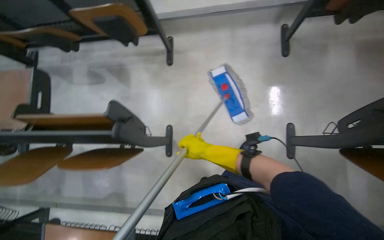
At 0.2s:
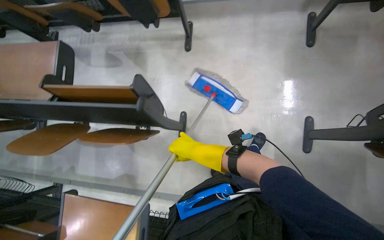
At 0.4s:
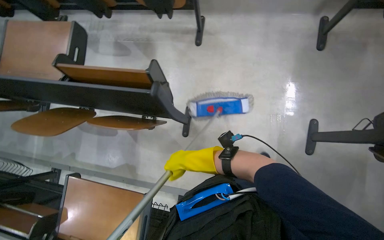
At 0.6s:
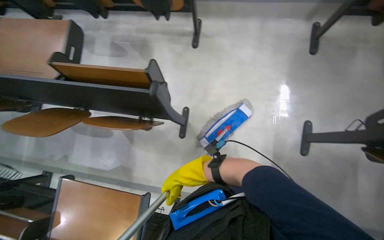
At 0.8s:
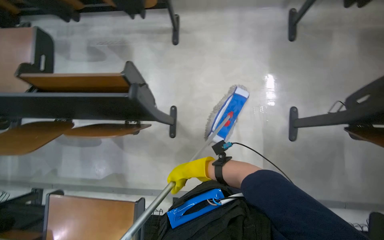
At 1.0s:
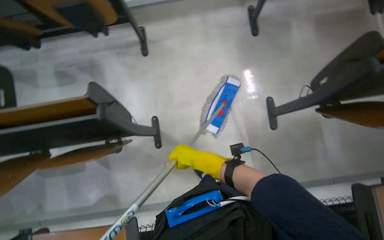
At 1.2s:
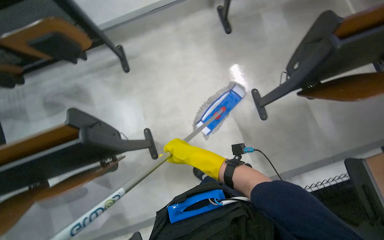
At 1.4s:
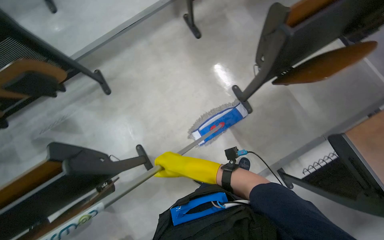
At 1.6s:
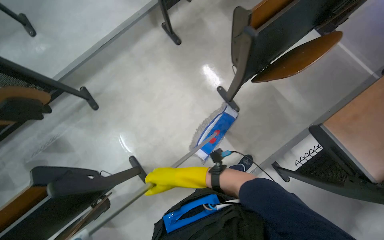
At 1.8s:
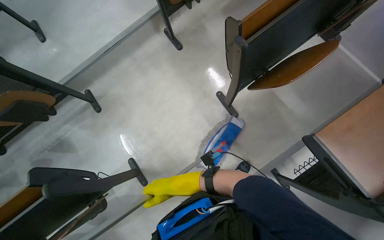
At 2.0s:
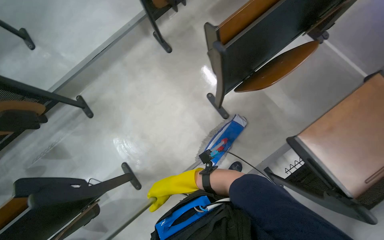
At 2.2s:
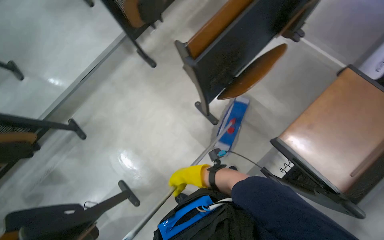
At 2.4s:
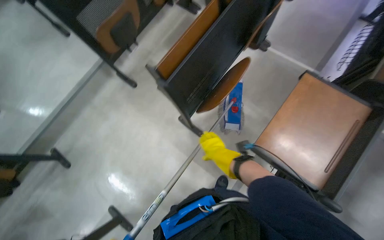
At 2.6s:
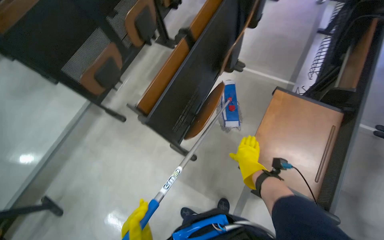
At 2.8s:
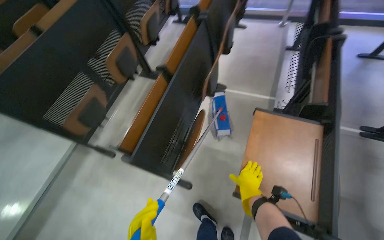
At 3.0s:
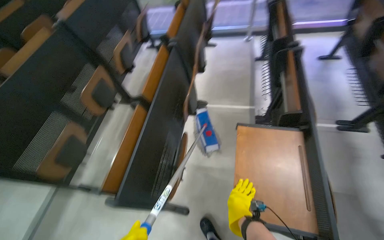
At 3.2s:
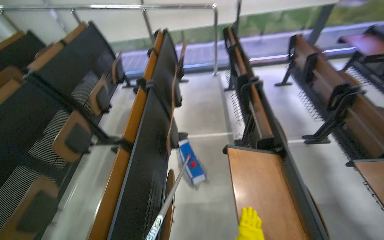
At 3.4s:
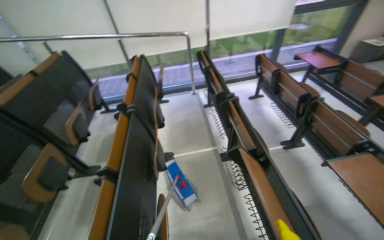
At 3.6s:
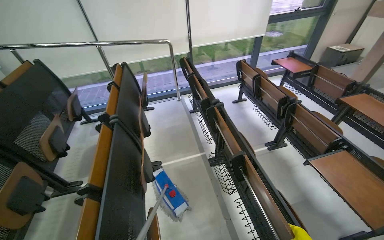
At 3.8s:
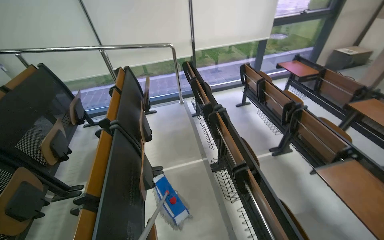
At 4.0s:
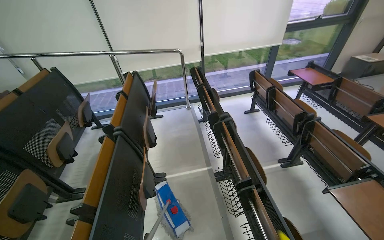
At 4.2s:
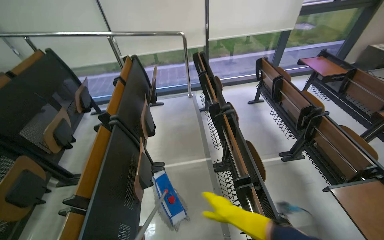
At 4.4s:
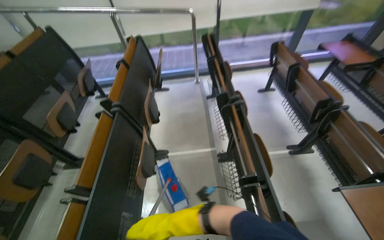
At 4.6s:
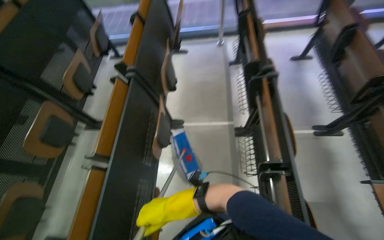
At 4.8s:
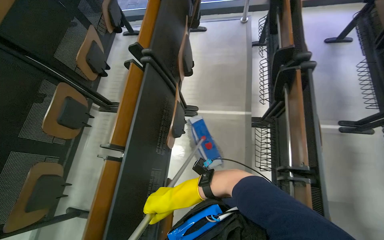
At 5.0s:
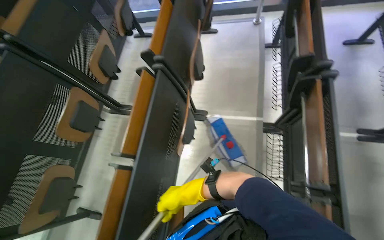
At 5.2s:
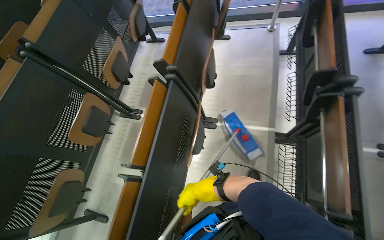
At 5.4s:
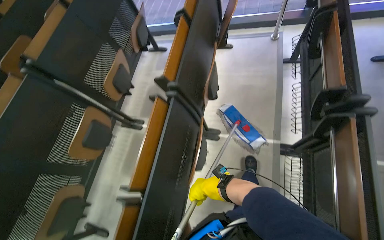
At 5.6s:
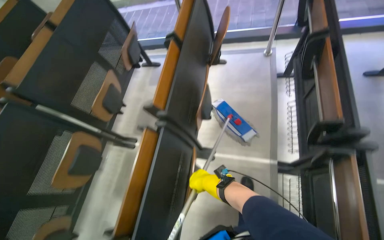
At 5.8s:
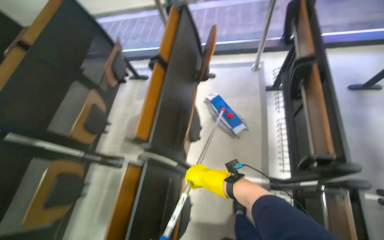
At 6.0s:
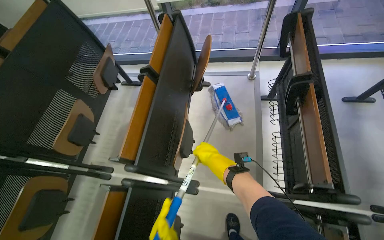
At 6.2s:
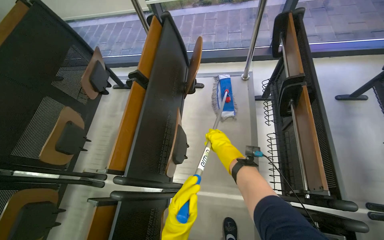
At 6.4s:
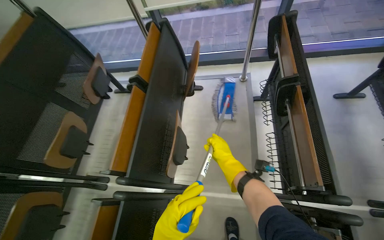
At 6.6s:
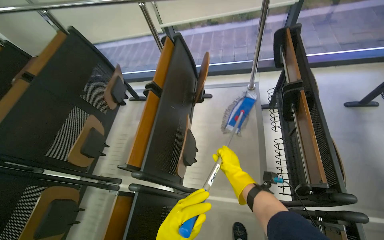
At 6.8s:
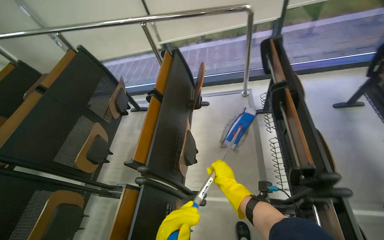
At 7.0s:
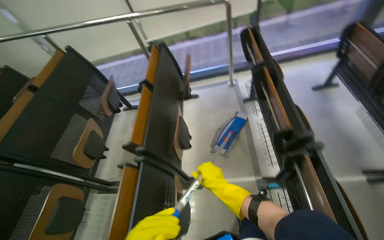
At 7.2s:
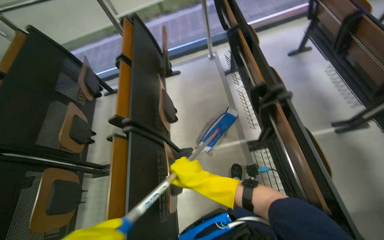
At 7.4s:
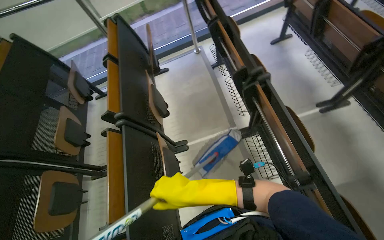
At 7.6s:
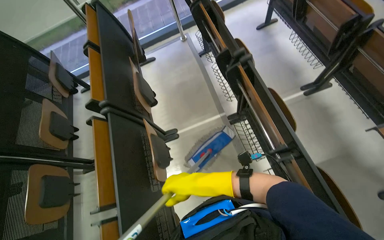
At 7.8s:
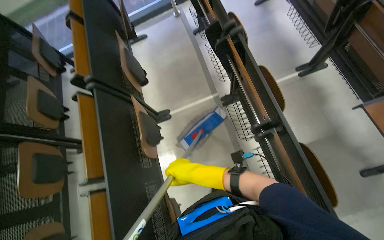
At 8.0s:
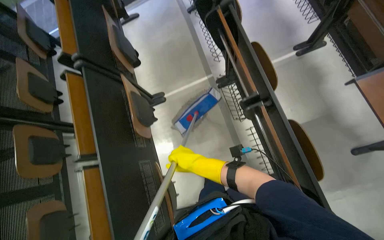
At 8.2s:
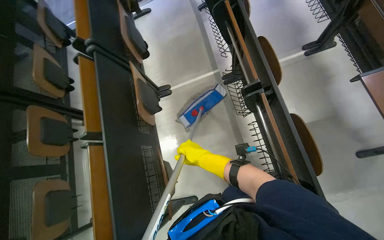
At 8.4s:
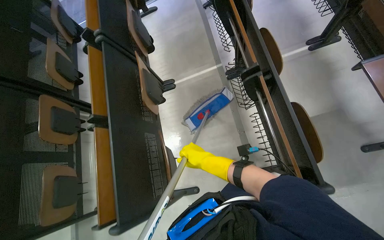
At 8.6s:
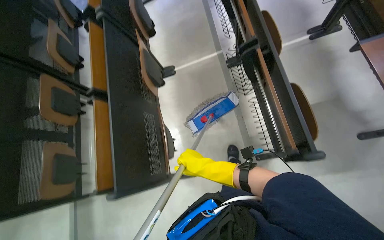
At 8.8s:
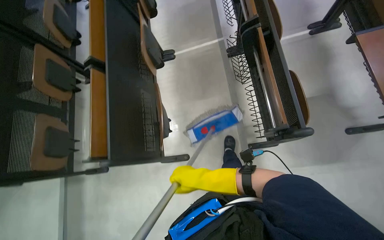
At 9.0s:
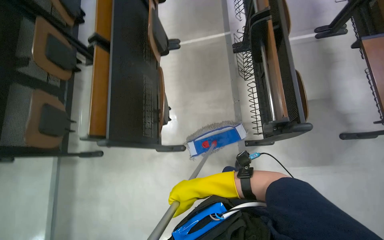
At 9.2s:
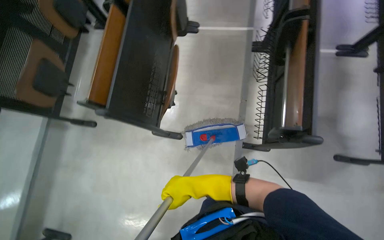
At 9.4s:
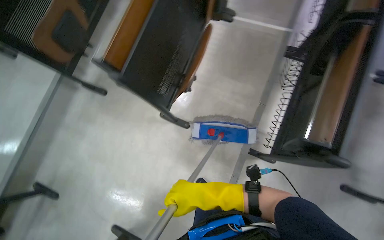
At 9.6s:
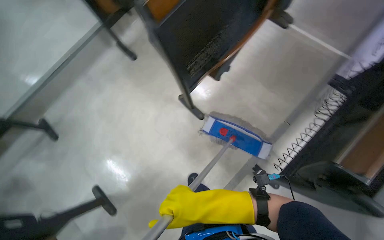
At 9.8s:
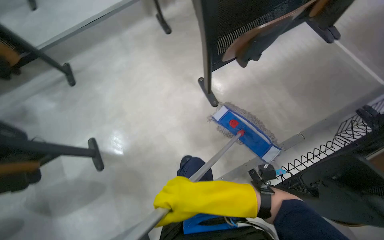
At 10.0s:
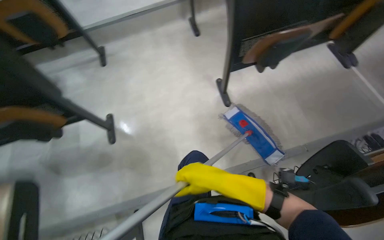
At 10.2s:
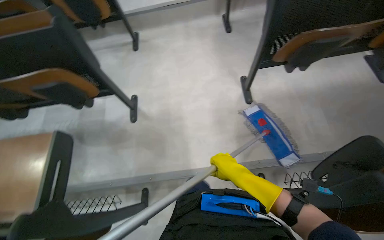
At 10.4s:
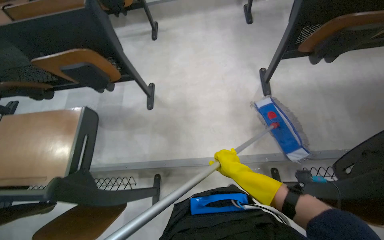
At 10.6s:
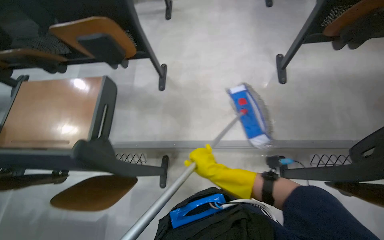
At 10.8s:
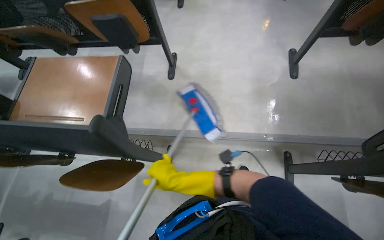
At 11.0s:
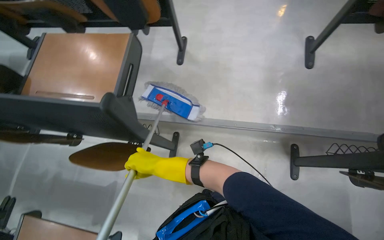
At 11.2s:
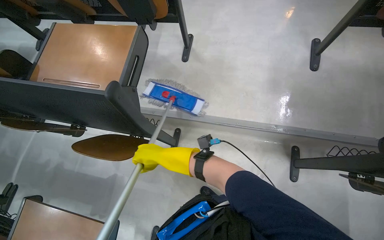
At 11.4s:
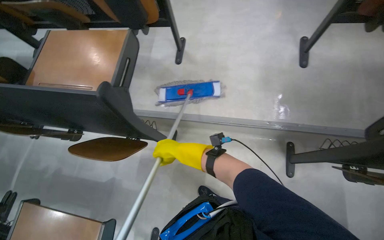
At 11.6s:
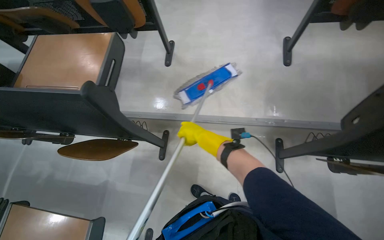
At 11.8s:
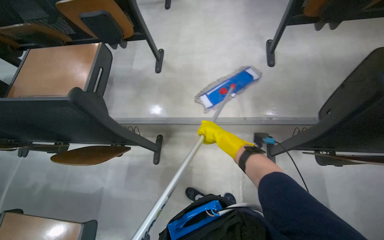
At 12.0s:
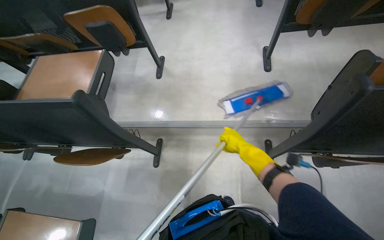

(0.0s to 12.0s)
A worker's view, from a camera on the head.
Job: mopping floor.
The whole recording: Mopping classroom floor. The worker prepares the mop and mops the classroom floor.
0.0s - 1.6s: The scene turns about 40 degrees counterclockwise in the picture.
1.6s - 3.0s: The camera is carried roughly 60 cm. The view tips upward by about 25 degrees. The scene rotates counterclockwise by approximately 40 degrees.
4.4s - 6.0s: The head travels about 80 cm. The view tilts some 15 degrees downward.
6.0s - 7.6s: The camera is carried about 60 cm.
7.6s - 9.0s: The camera travels approximately 60 cm.
9.0s - 10.4s: The camera is carried some 50 cm. The wearer looks roughly 90 degrees further to the left.
10.4s - 12.0s: The right hand moves some 40 cm to the left and comes back.

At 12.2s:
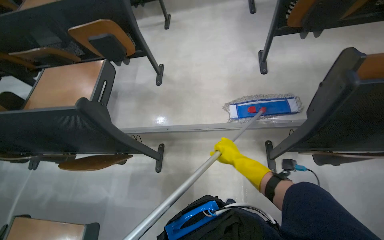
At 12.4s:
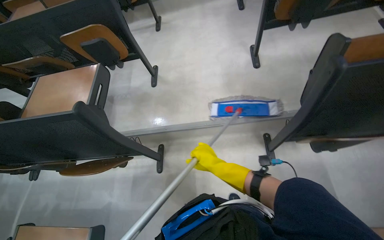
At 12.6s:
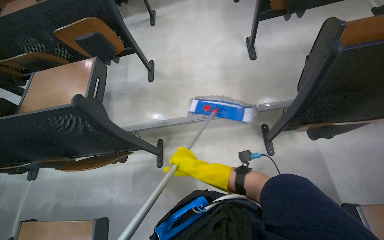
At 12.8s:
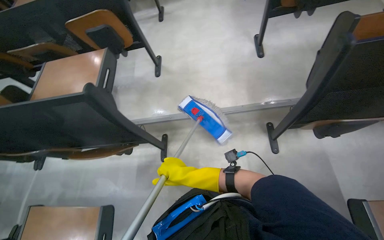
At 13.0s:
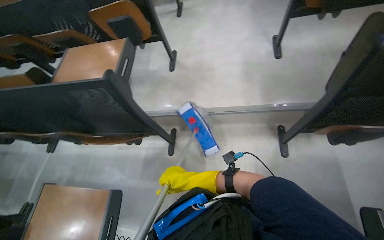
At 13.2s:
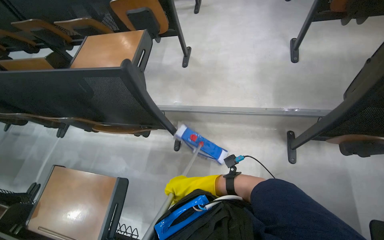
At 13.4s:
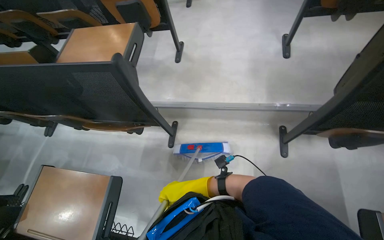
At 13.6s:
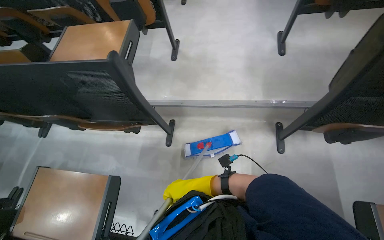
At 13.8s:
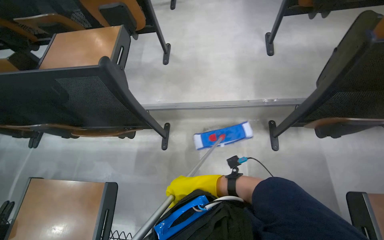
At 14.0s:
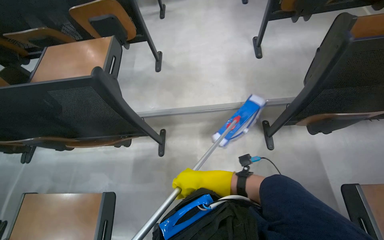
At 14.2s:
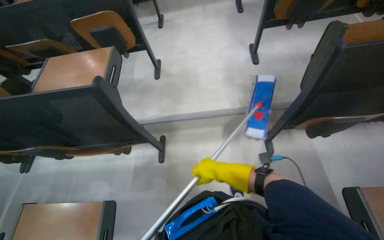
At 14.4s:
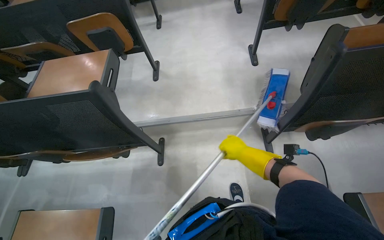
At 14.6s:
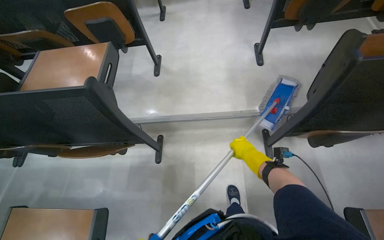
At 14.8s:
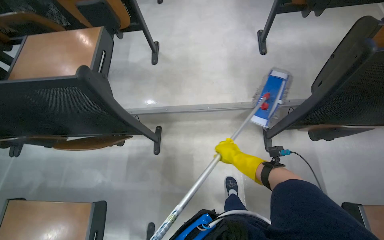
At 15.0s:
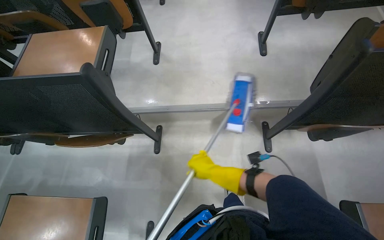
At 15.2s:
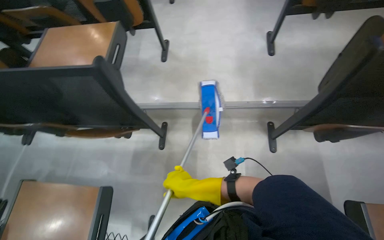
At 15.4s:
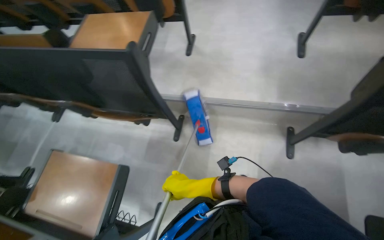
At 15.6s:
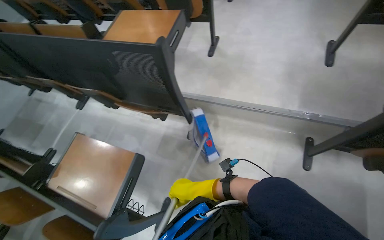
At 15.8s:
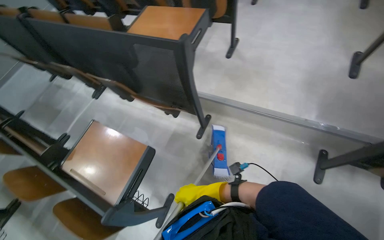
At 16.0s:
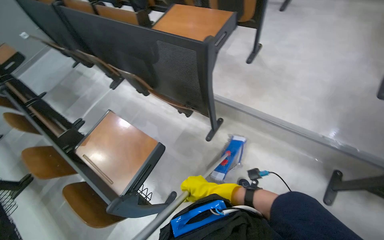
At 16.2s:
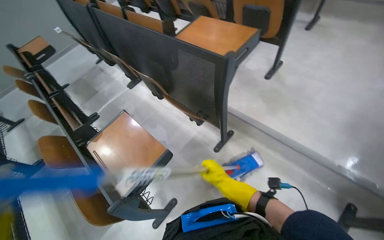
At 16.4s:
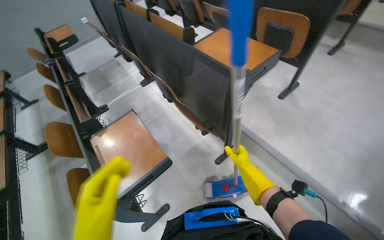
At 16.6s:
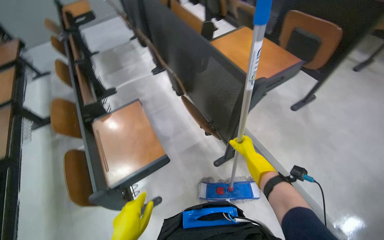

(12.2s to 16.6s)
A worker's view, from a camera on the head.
Job: mopping floor.
The whole recording: Mopping classroom floor. The worker prepares the mop and mops the classroom floor.
12.2s - 13.6s: The right hand travels to the left, down the picture and nearer to the camera by approximately 35 cm.
13.6s - 15.2s: The right hand reaches approximately 20 cm to the right, then returns.
15.2s - 16.6s: The head rotates about 60 degrees to the left.

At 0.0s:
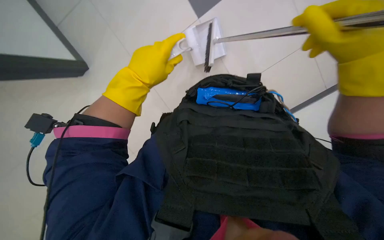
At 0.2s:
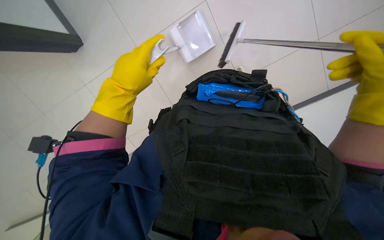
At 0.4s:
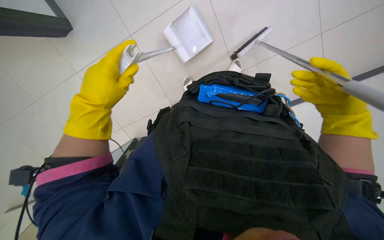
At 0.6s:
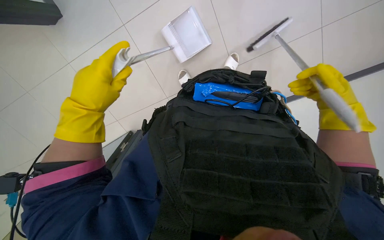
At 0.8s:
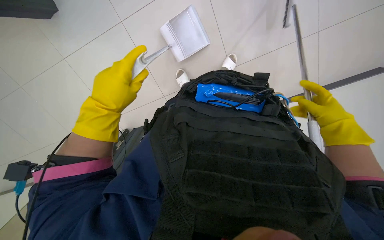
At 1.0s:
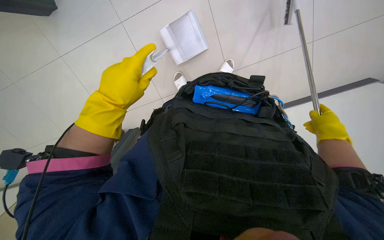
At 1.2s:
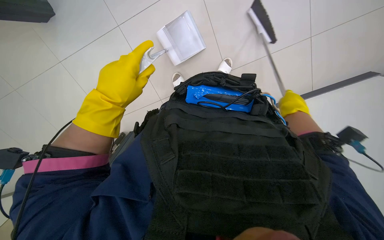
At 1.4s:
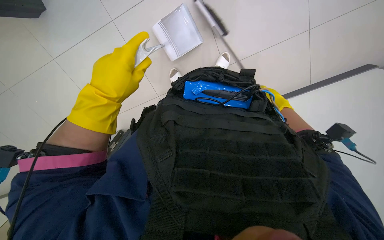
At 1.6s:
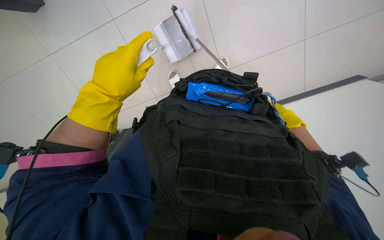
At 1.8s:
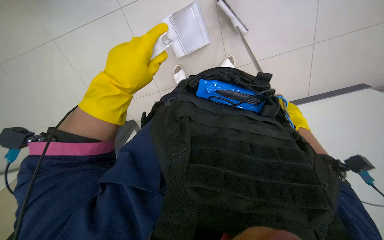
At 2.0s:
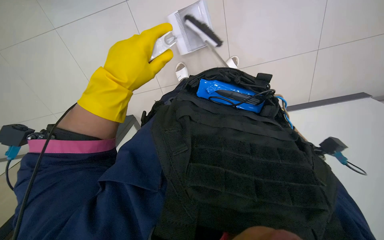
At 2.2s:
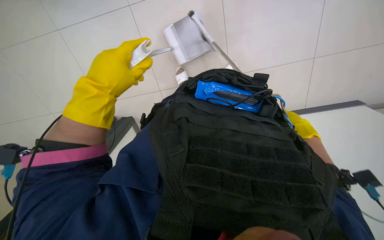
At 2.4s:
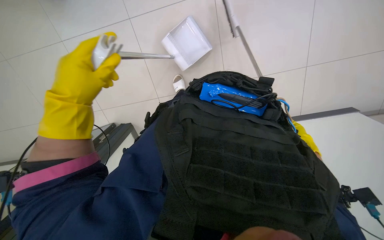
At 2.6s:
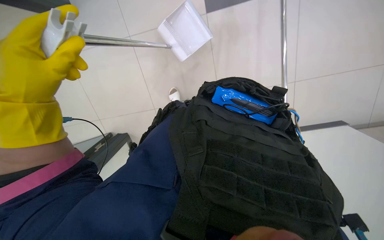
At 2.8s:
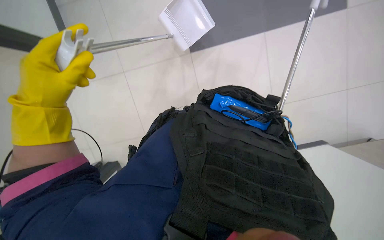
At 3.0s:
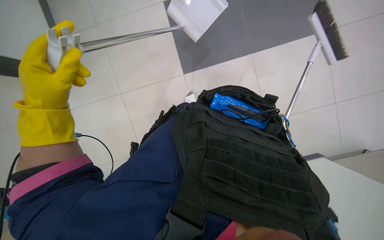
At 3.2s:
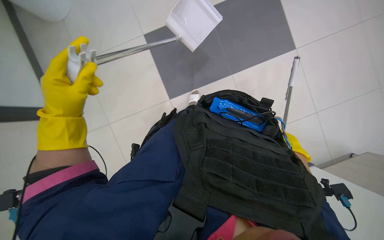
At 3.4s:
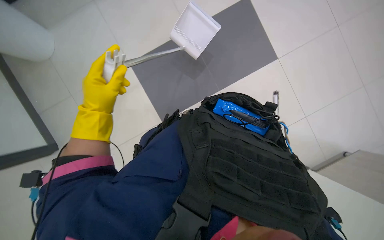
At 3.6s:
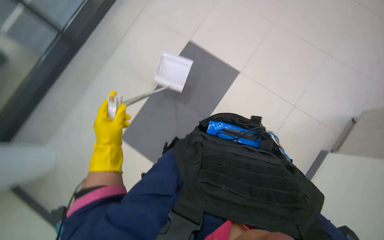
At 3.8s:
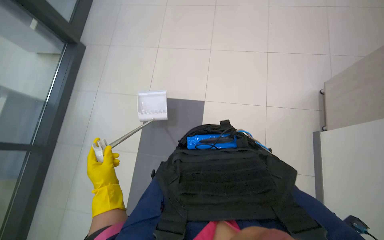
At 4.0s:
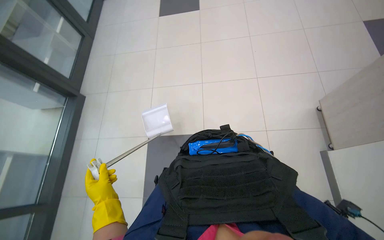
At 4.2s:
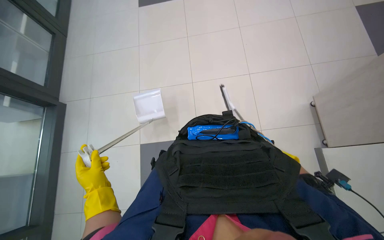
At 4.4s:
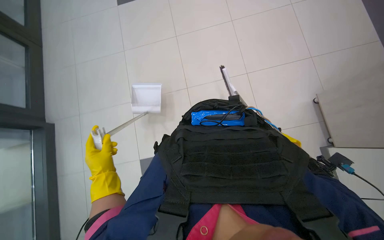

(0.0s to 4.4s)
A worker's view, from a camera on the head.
Job: sweeping floor.
The whole recording: Sweeping office floor. The worker sweeps the office floor with a broom and dustpan.
1.4s - 3.0s: The left hand is displaced to the left by roughly 20 cm.
3.0s - 4.4s: The view tilts roughly 15 degrees upward.
